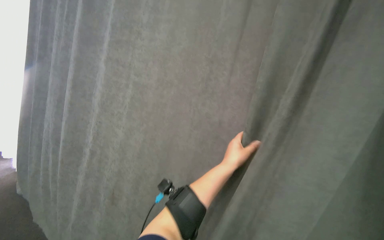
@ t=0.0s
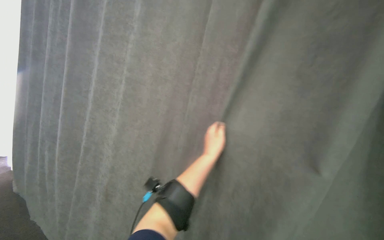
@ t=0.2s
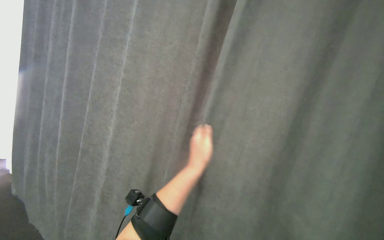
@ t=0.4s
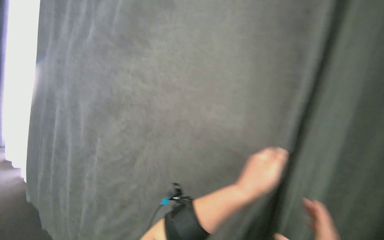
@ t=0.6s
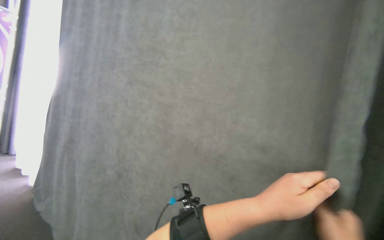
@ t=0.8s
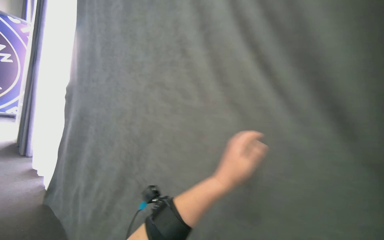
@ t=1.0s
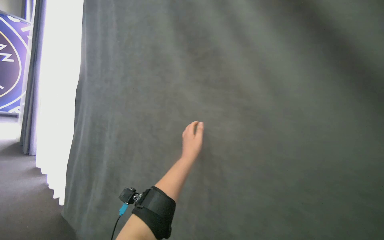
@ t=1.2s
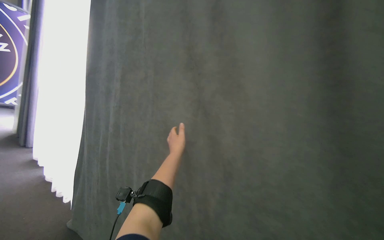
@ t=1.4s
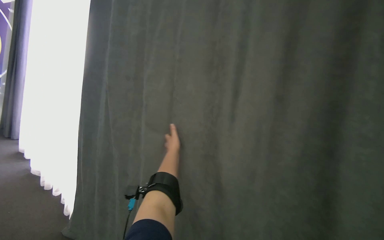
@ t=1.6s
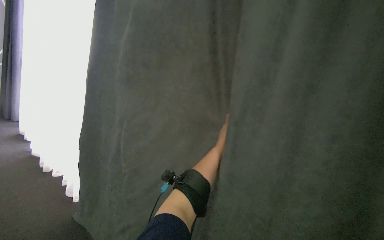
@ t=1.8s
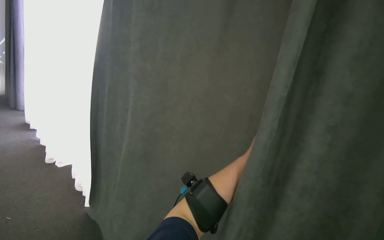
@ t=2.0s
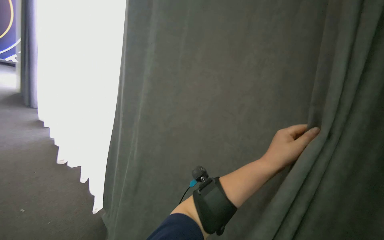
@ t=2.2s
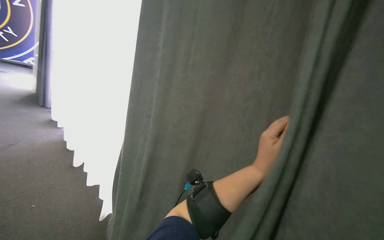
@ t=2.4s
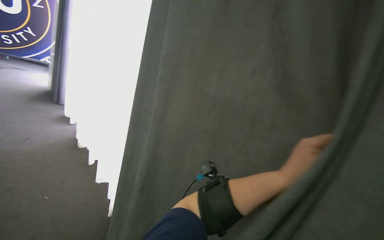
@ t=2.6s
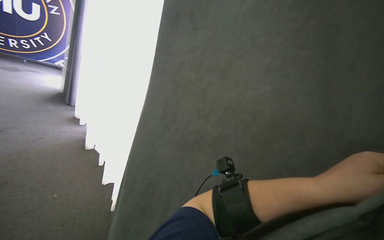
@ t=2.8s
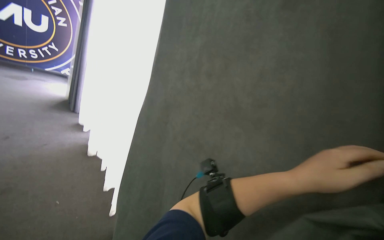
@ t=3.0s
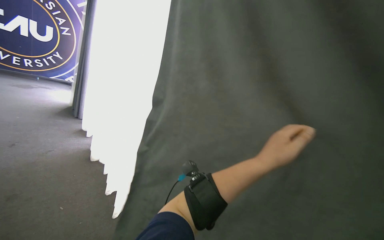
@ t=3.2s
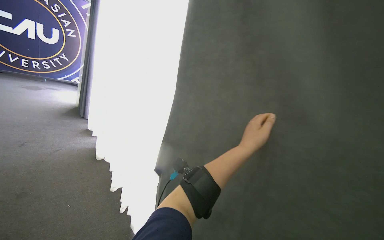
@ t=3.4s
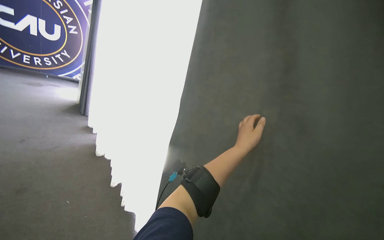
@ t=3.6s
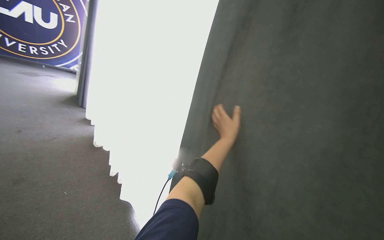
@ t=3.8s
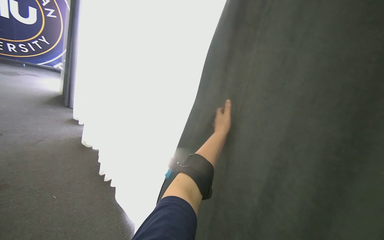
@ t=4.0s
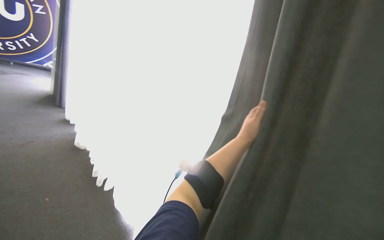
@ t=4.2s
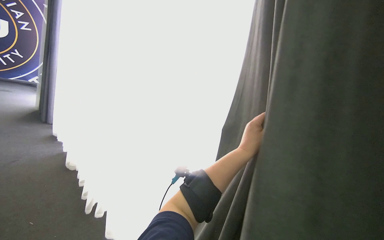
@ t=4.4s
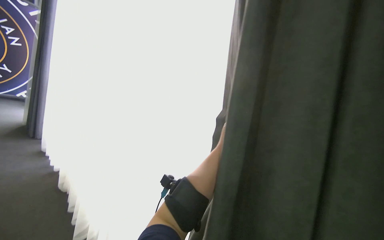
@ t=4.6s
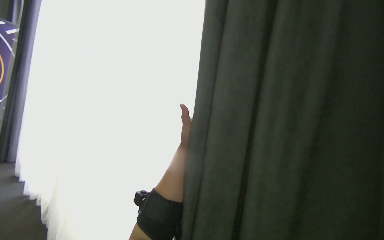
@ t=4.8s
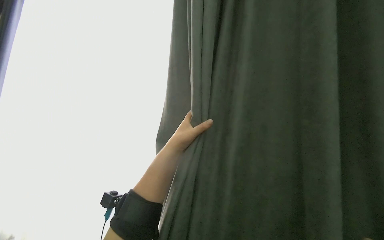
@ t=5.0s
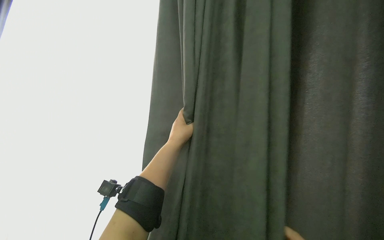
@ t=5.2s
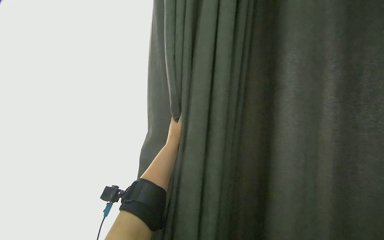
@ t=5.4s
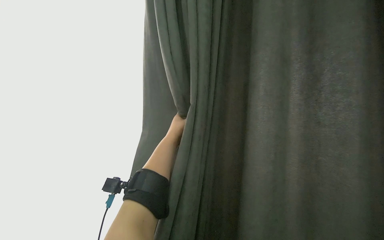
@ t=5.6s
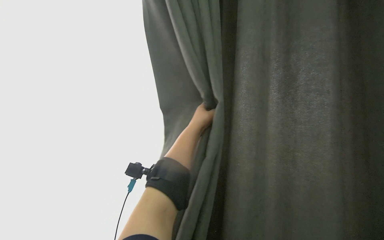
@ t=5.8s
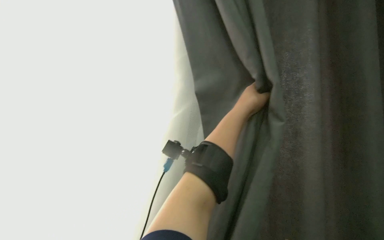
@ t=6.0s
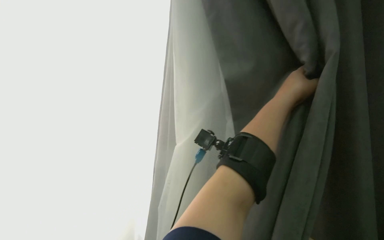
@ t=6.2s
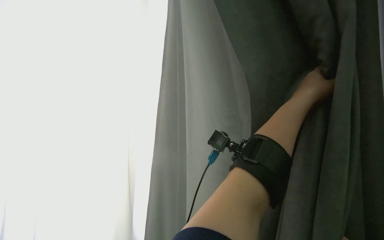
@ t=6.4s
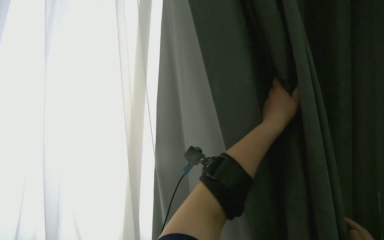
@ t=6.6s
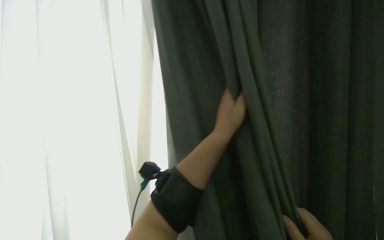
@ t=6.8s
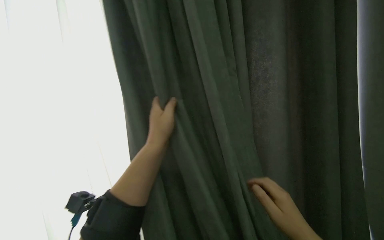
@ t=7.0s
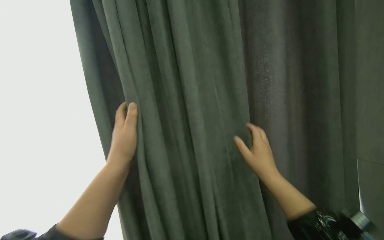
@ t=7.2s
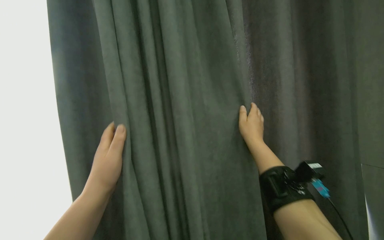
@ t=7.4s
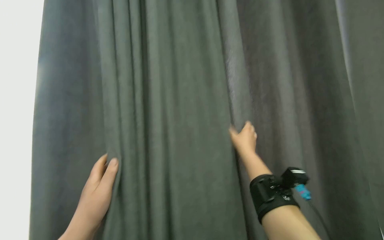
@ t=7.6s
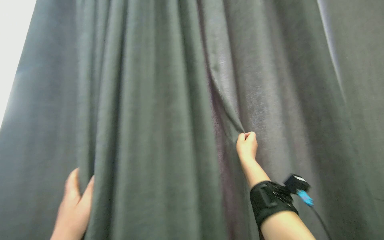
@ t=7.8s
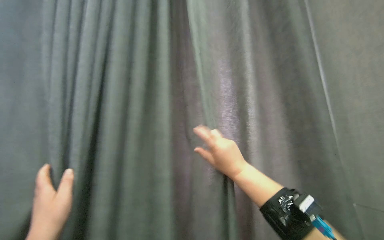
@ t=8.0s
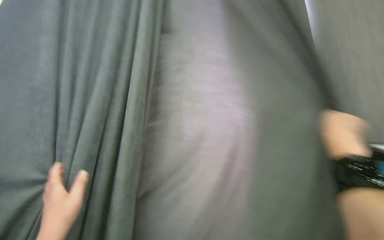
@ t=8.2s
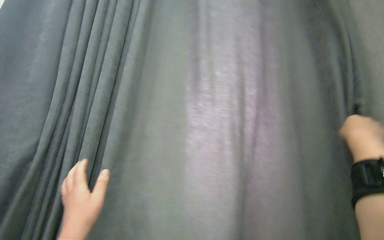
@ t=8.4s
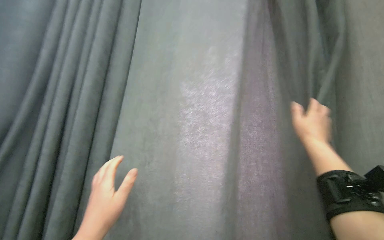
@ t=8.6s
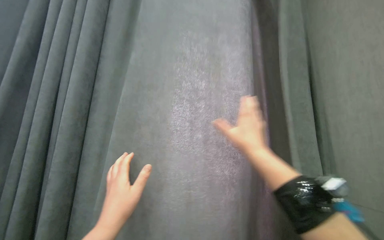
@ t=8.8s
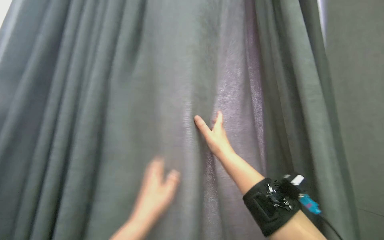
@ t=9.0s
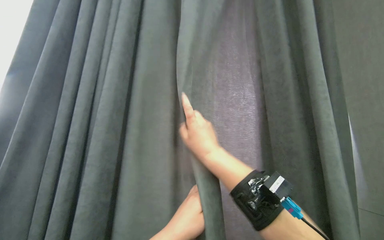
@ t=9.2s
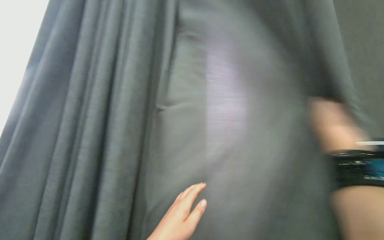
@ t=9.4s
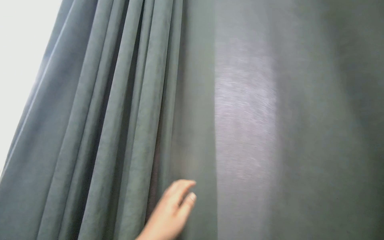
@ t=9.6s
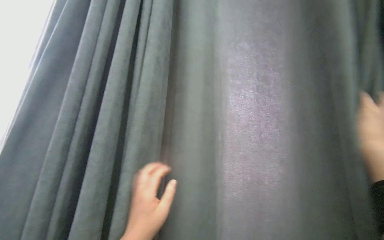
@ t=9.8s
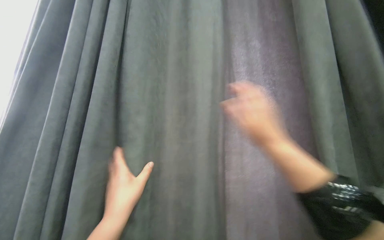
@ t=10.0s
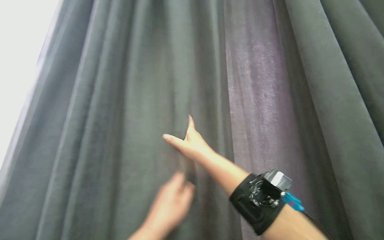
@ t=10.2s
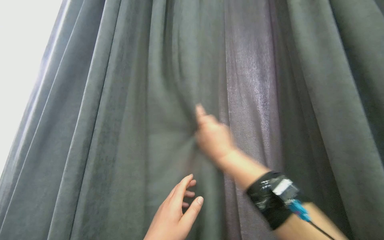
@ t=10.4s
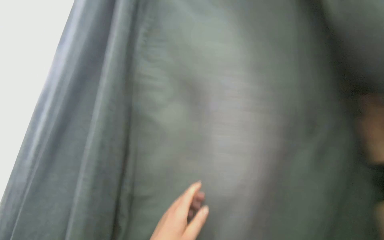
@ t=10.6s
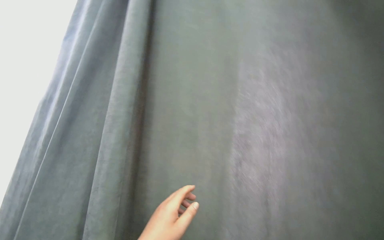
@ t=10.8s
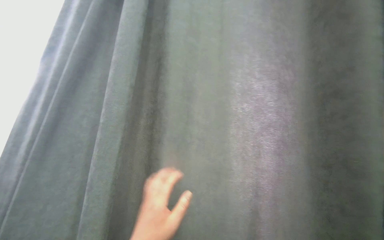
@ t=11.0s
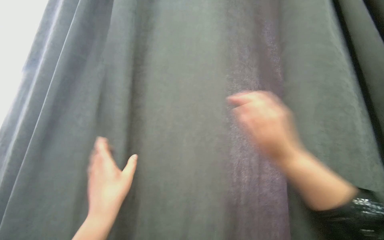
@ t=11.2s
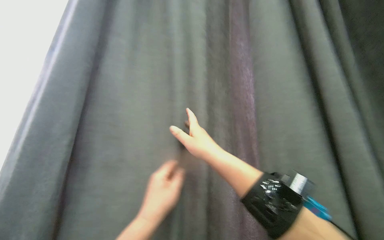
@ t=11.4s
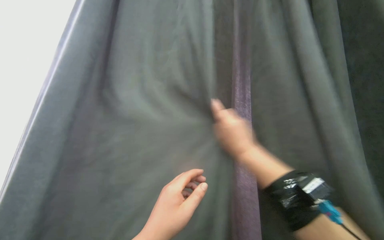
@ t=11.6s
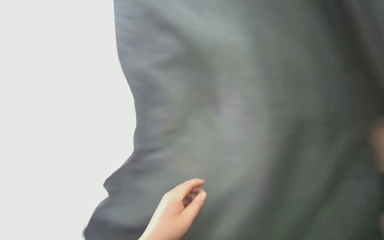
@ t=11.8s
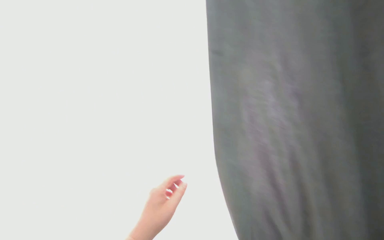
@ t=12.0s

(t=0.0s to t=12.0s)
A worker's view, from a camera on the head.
Job: organizing items.
The whole recording: Pulling room curtains. The worker pulls and adjusts the grey and white curtains across the window.
t=4.4s - t=6.0s: The head rotates some 35 degrees to the right.
t=7.6s - t=9.0s: The right hand travels to the left by roughly 15 cm.

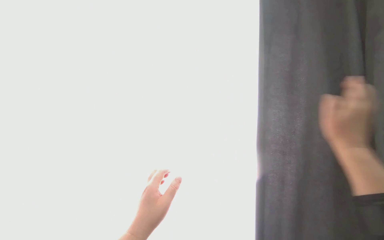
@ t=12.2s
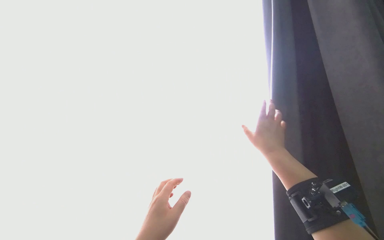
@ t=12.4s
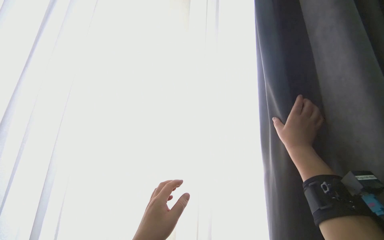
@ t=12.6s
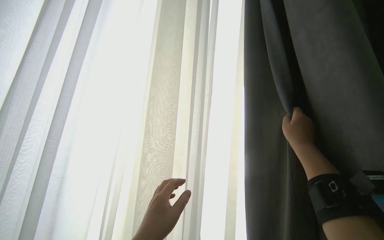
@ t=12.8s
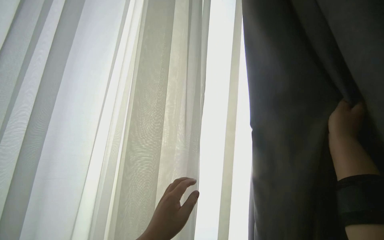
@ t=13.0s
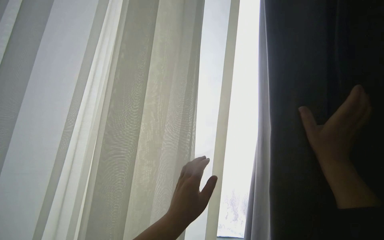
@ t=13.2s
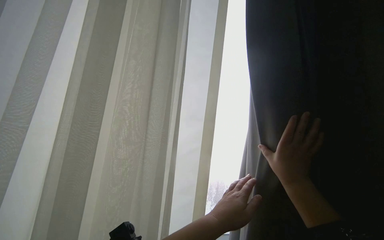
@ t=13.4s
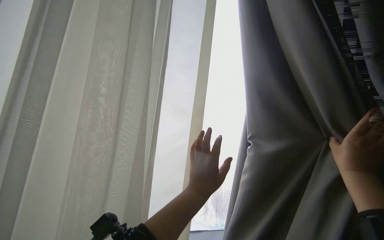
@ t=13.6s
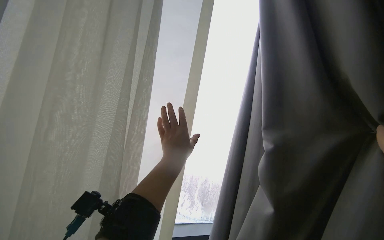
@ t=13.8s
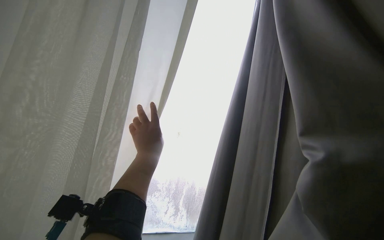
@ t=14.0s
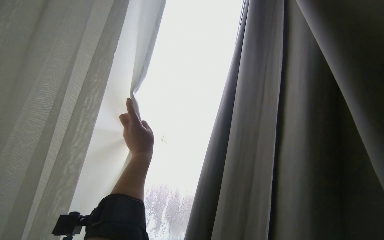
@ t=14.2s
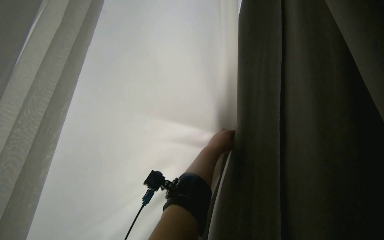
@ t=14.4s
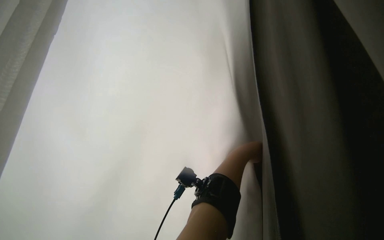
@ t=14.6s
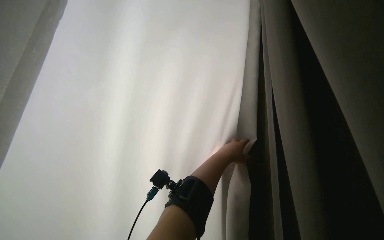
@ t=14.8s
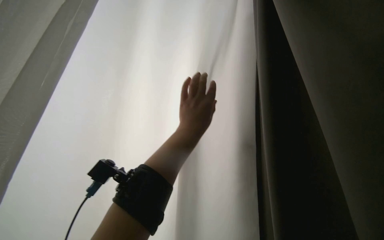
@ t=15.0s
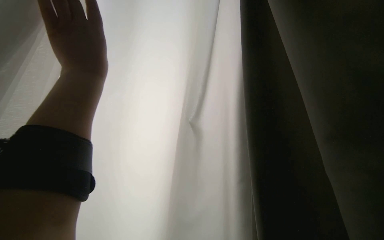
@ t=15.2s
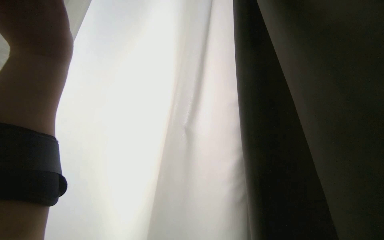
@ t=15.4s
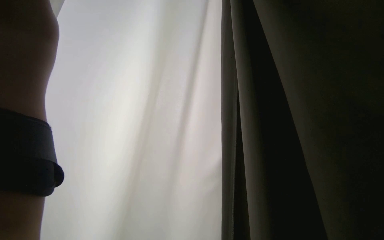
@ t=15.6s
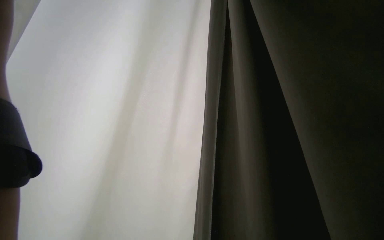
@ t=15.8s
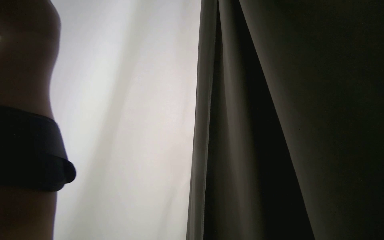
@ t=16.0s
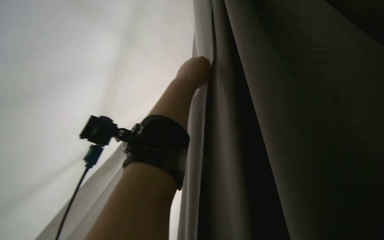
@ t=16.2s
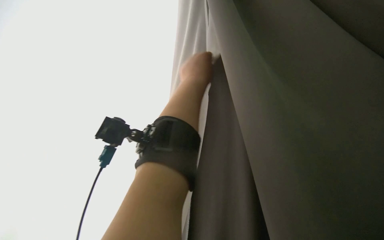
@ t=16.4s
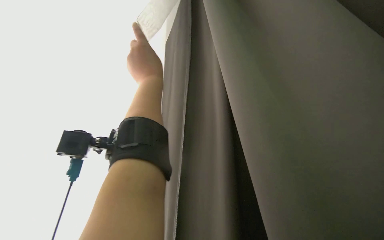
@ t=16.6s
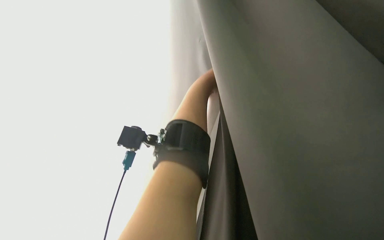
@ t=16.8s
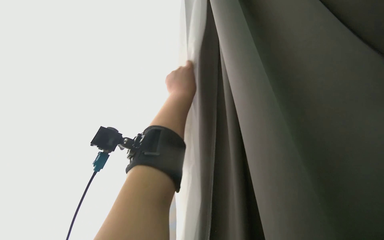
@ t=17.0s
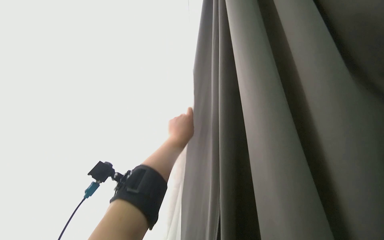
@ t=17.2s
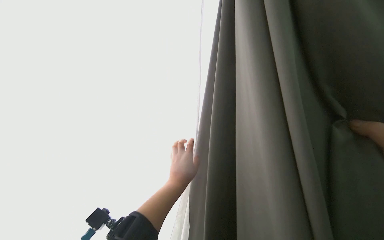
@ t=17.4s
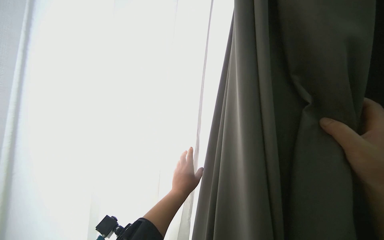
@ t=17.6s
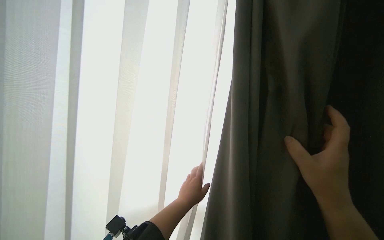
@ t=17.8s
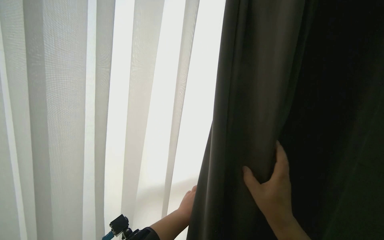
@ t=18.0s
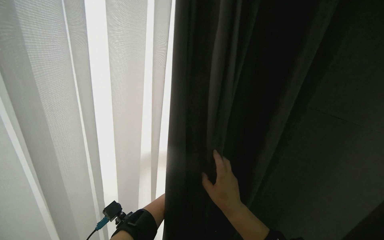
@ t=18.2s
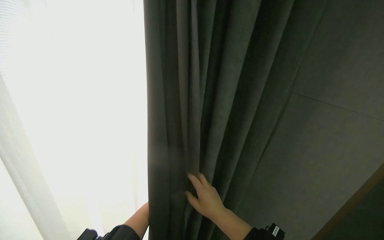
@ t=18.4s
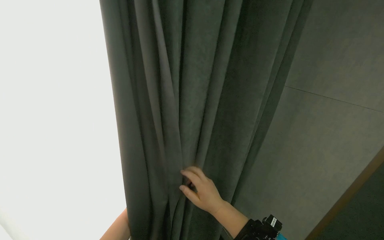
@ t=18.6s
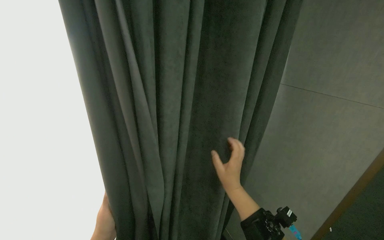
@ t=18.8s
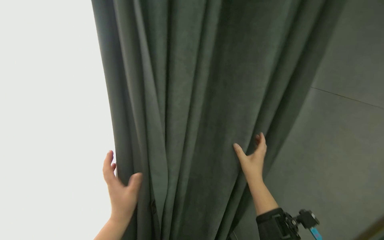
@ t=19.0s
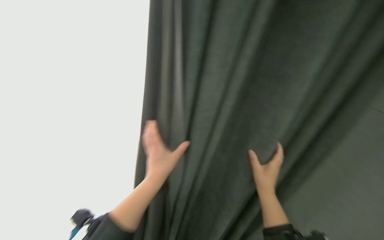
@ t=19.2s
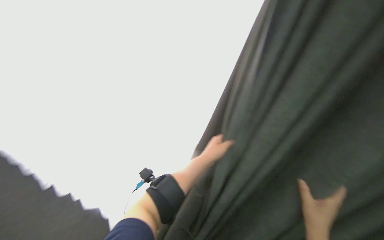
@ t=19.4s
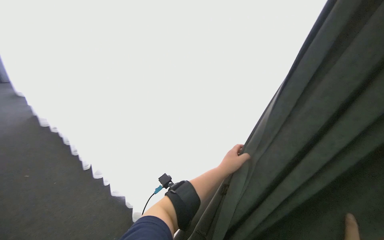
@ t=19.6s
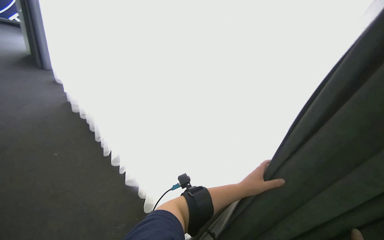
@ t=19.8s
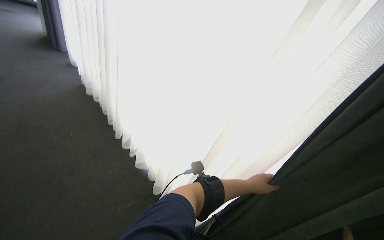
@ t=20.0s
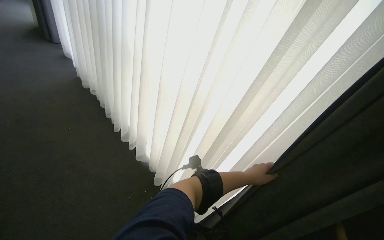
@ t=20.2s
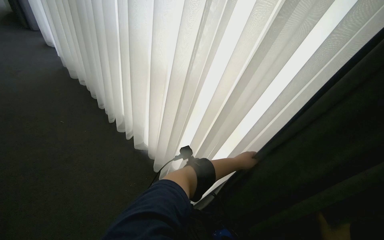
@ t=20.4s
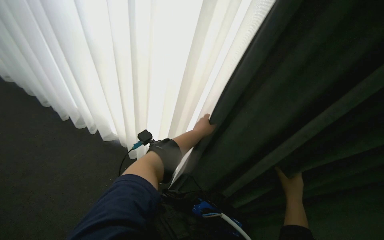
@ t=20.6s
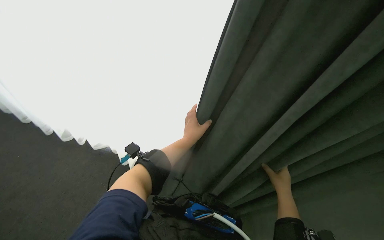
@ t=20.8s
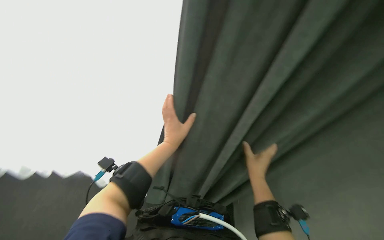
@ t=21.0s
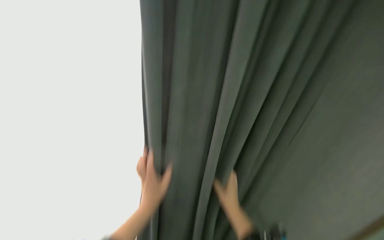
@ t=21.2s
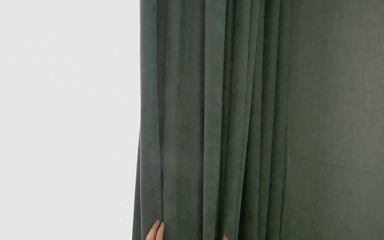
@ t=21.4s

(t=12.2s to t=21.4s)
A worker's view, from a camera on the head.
Job: organizing items.
The whole recording: Pulling room curtains. The worker pulls and adjusts the grey and white curtains across the window.
t=12.2s - t=13.8s: The view pans to the right by roughly 20 degrees.
t=13.8s - t=15.2s: The view pans to the right by roughly 20 degrees. The left hand shifts about 20 cm up the picture.
t=16.8s - t=18.4s: The view tilts some 20 degrees downward.
t=18.4s - t=19.8s: The head turns to the left by some 70 degrees.
t=19.8s - t=21.4s: The wearer's head swings some 65 degrees to the right. The camera pitches upward, by roughly 20 degrees.
